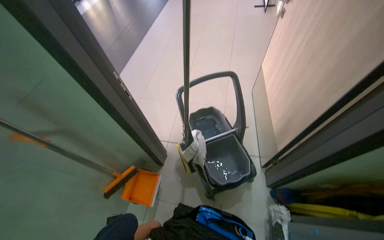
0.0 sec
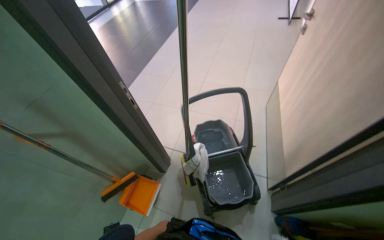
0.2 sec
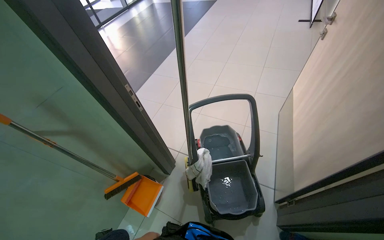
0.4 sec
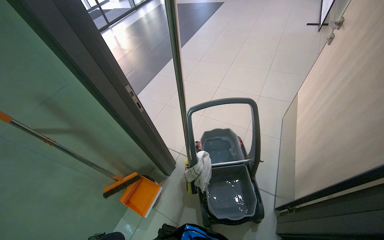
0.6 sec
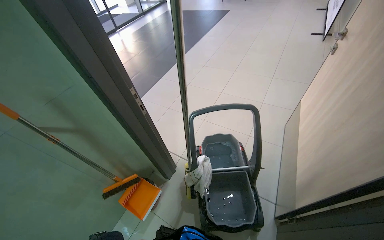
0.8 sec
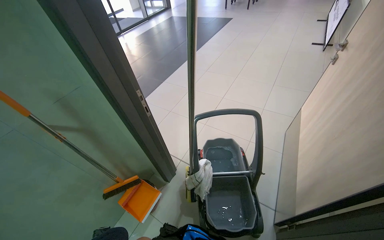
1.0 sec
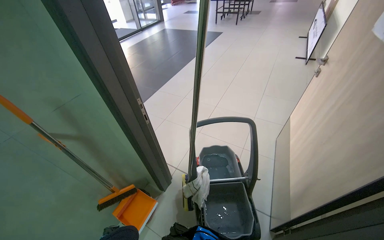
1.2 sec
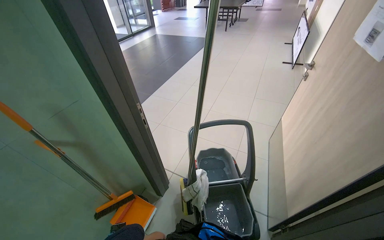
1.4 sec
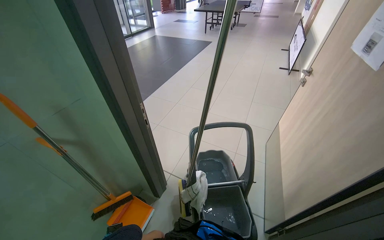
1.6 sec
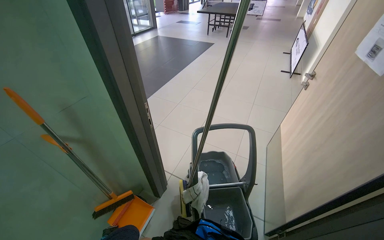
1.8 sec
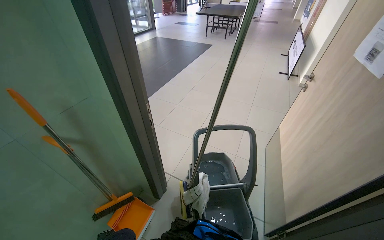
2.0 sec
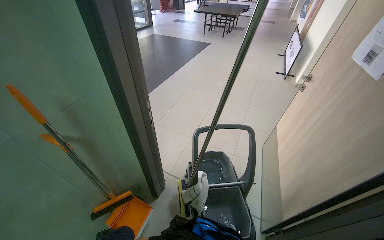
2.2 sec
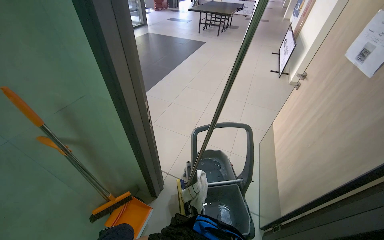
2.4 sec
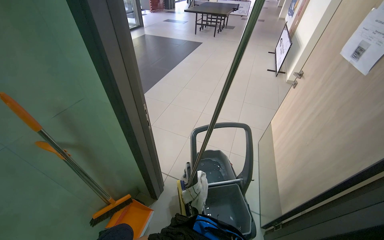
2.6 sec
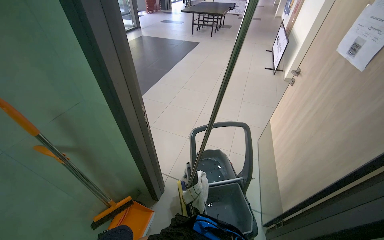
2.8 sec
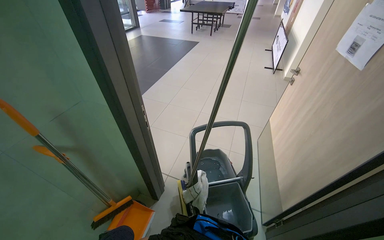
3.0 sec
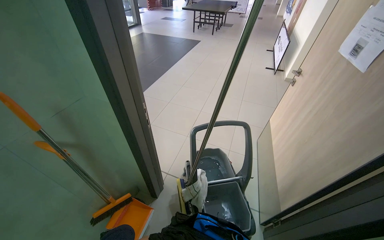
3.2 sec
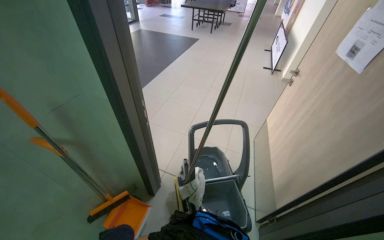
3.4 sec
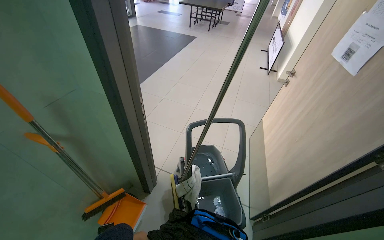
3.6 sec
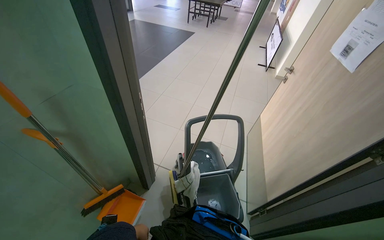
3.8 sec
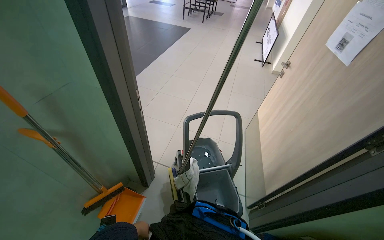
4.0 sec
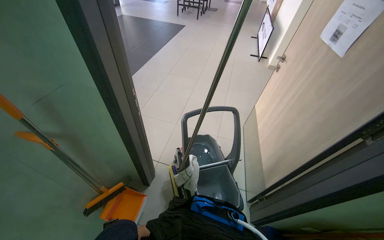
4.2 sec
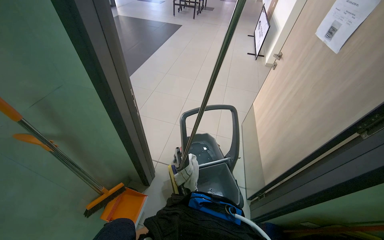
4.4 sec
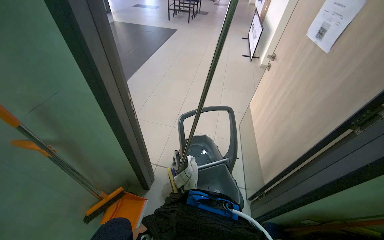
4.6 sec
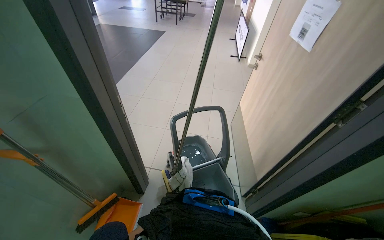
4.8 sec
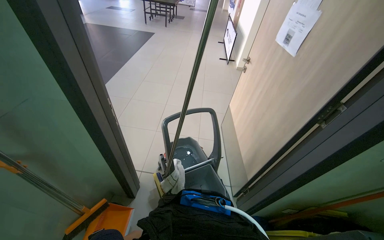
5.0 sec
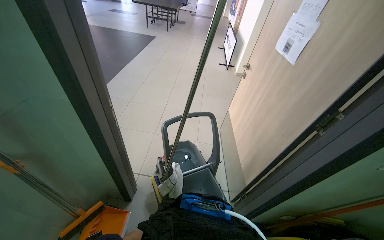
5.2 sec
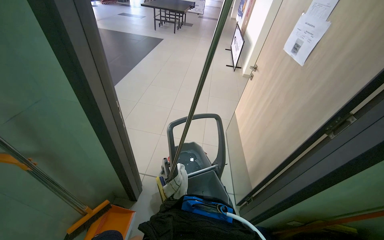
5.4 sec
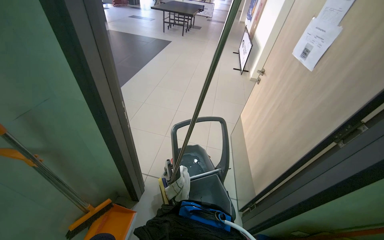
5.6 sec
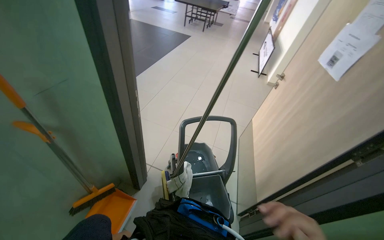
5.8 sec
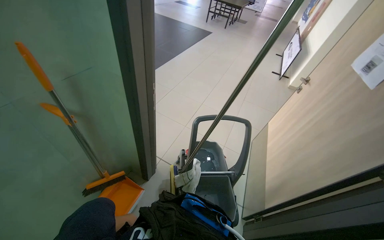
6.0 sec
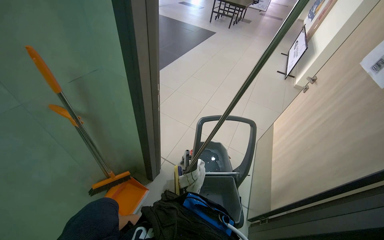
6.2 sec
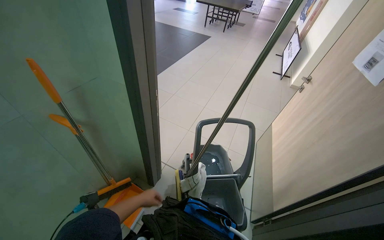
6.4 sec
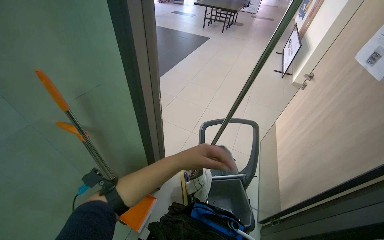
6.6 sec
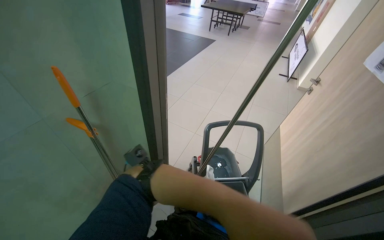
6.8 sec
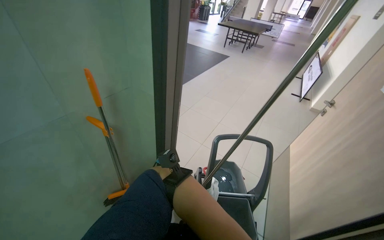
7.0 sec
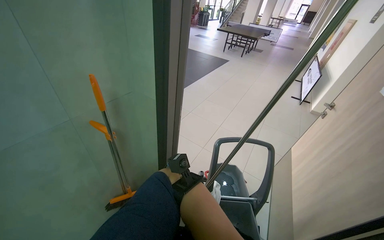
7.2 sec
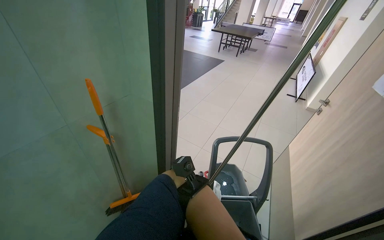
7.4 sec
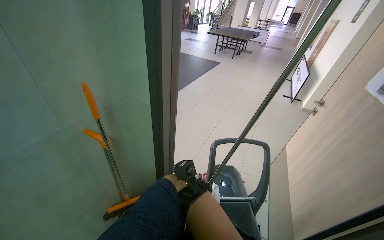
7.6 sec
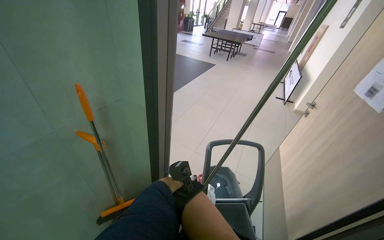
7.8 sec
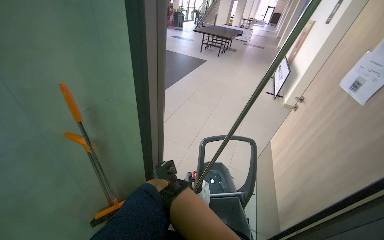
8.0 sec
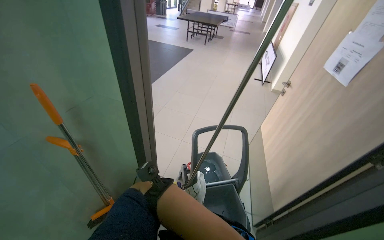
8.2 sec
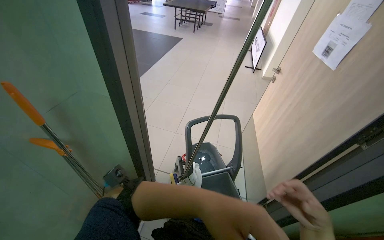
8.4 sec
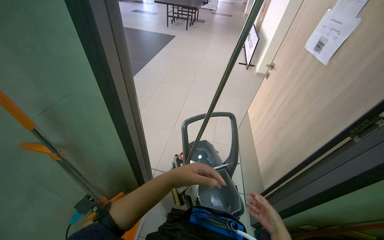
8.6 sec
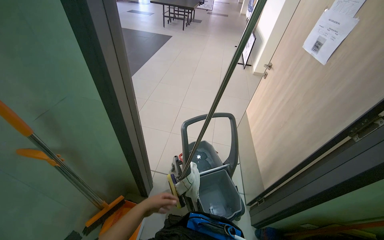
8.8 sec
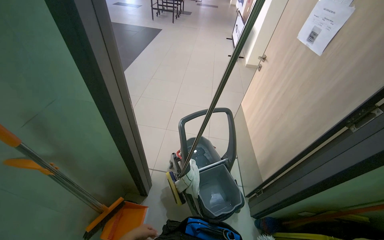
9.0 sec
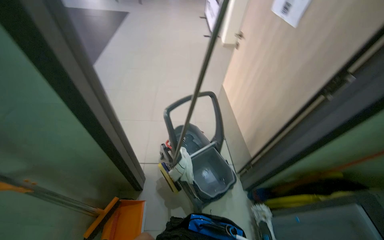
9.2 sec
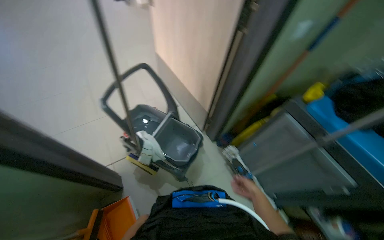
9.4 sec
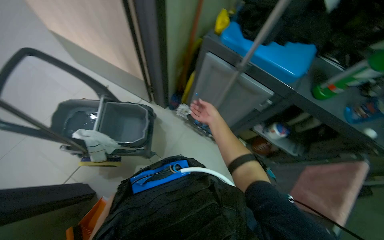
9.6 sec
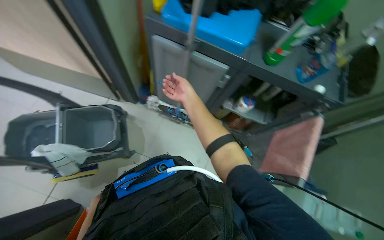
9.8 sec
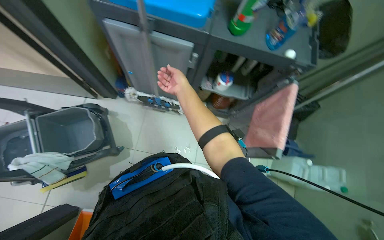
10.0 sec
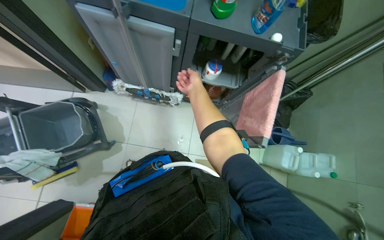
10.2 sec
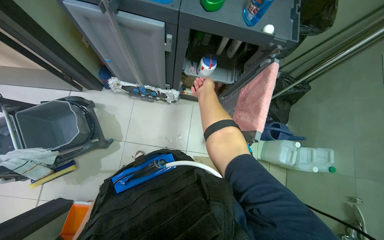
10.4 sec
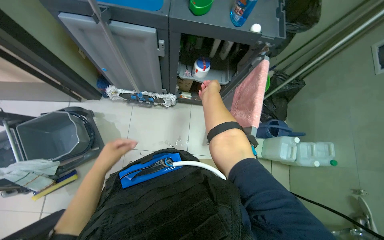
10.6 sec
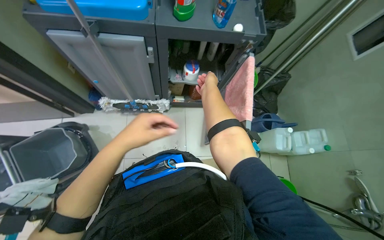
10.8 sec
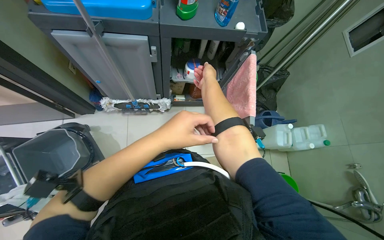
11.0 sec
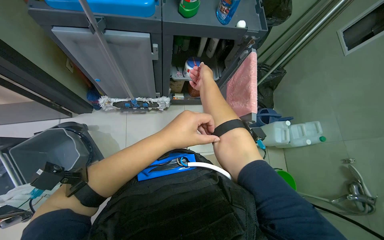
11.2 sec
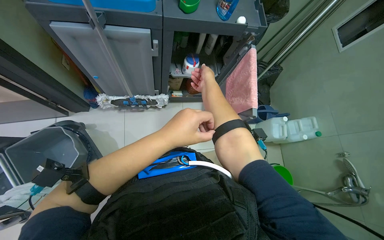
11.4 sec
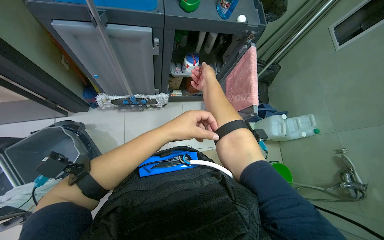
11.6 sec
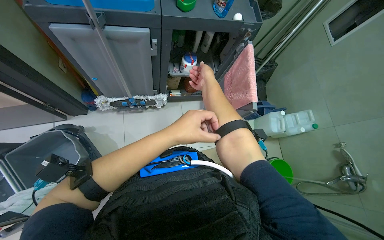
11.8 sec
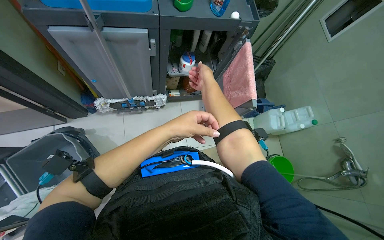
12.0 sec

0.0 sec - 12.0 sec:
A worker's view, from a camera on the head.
Job: preparing cleaning supplies.
The whole recording: Preparing cleaning equipment. The worker fills the mop bucket with water, assembles the mop, gathers cleaning cloths and spray bottles, and organizes towels.
7.6 sec - 9.0 sec: The wearer's head swings some 20 degrees to the right.
9.0 sec - 10.4 sec: The wearer moves roughly 50 cm. The head rotates about 90 degrees to the right. The wearer looks roughly 40 degrees further downward.
10.4 sec - 12.0 sec: The right hand travels nearer to the camera by about 10 cm.

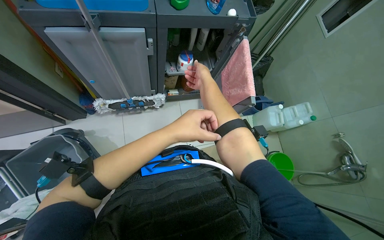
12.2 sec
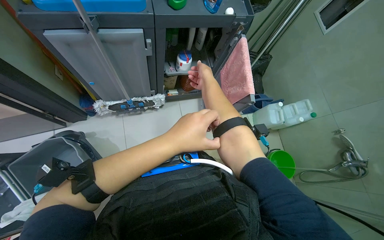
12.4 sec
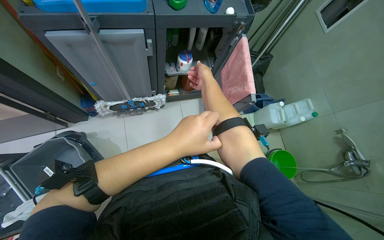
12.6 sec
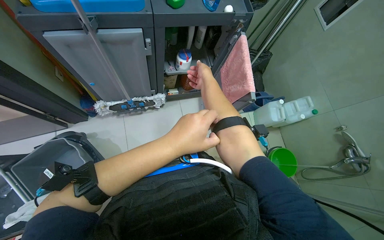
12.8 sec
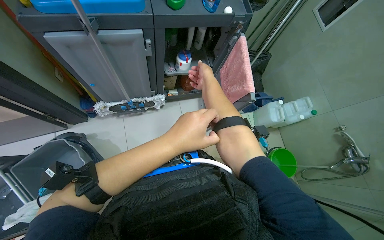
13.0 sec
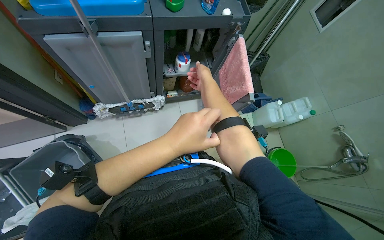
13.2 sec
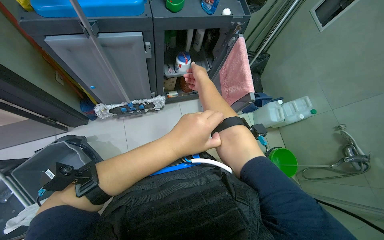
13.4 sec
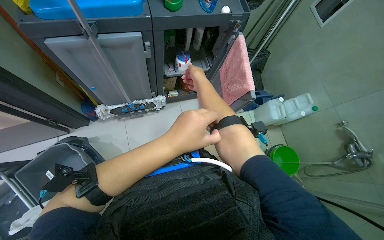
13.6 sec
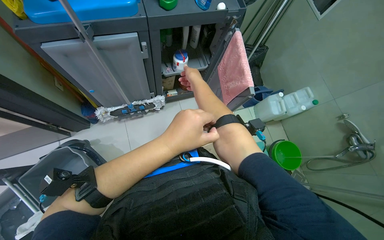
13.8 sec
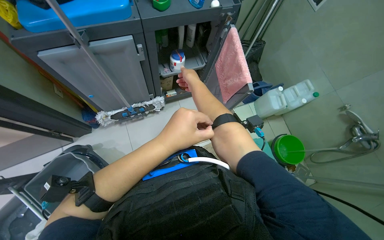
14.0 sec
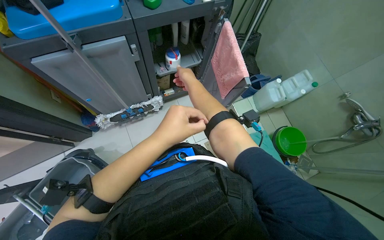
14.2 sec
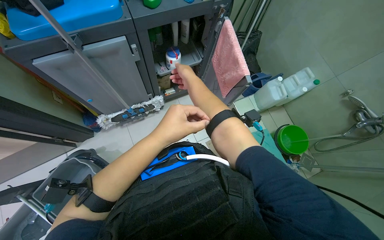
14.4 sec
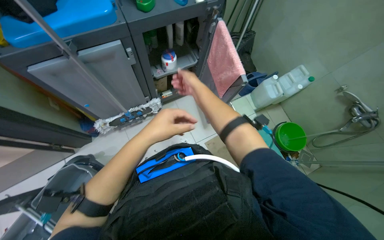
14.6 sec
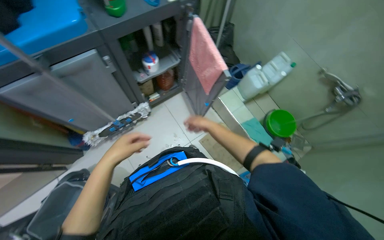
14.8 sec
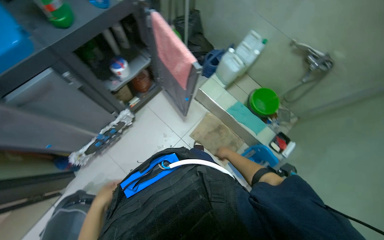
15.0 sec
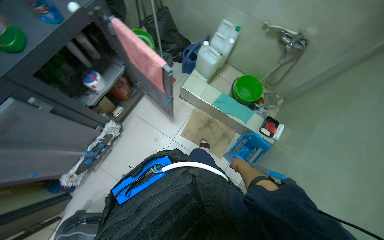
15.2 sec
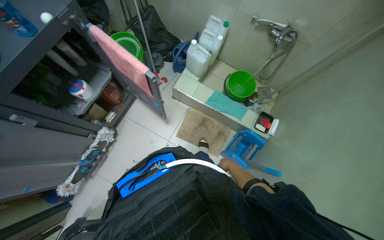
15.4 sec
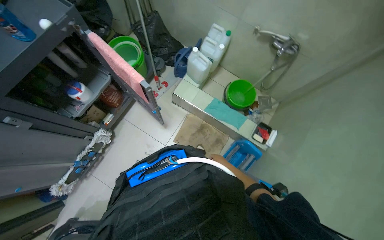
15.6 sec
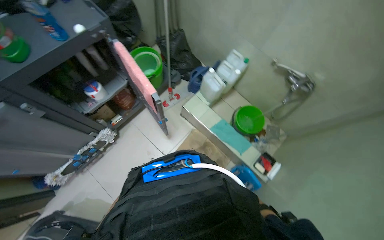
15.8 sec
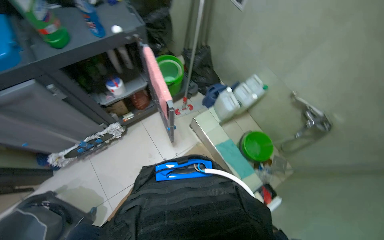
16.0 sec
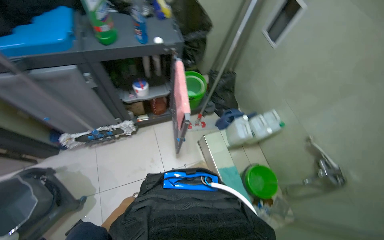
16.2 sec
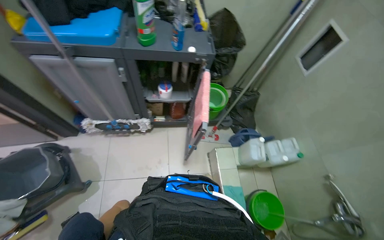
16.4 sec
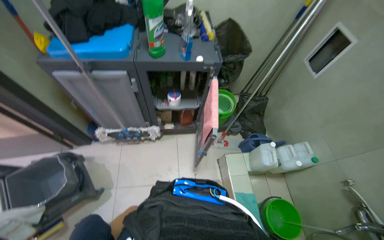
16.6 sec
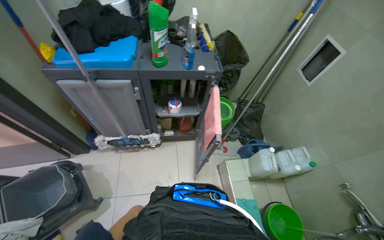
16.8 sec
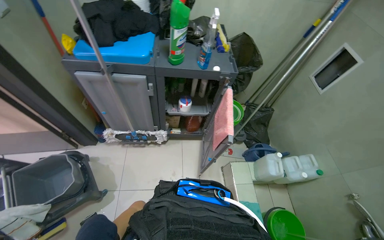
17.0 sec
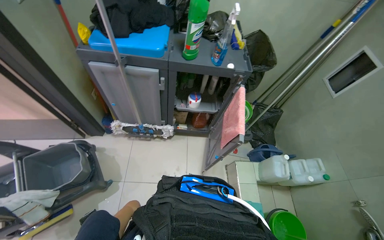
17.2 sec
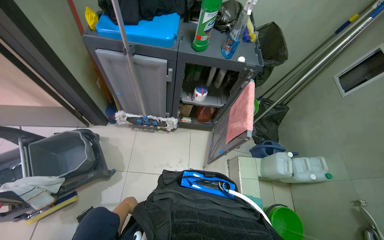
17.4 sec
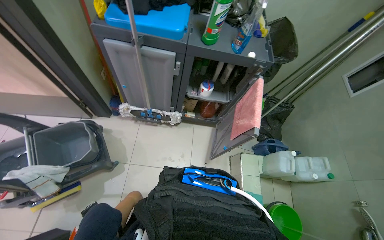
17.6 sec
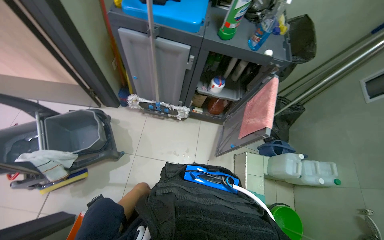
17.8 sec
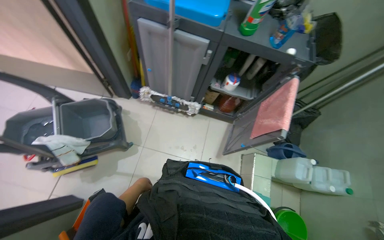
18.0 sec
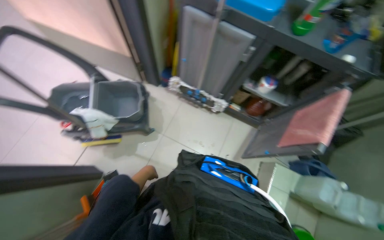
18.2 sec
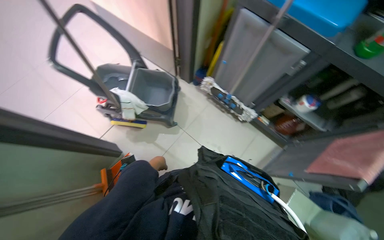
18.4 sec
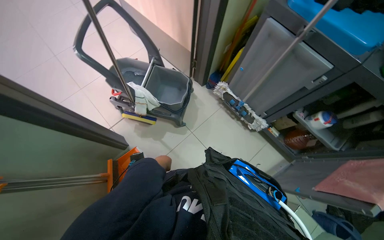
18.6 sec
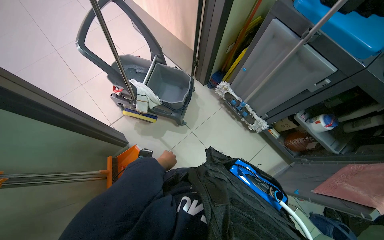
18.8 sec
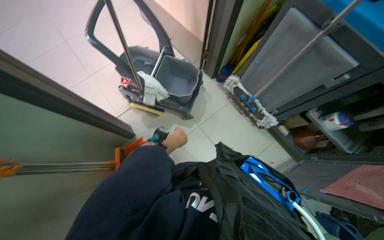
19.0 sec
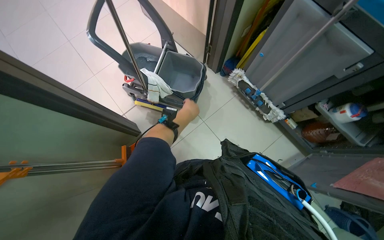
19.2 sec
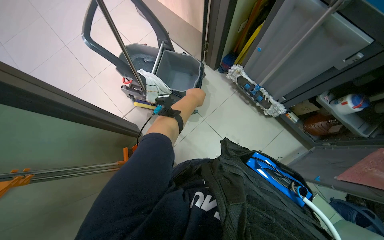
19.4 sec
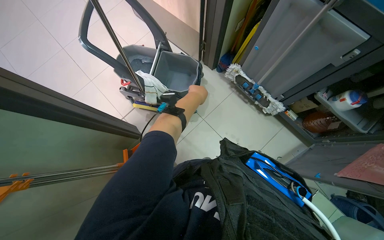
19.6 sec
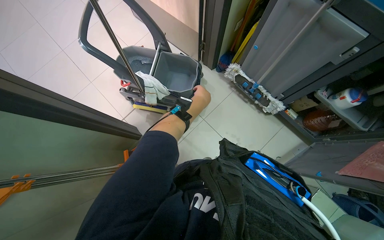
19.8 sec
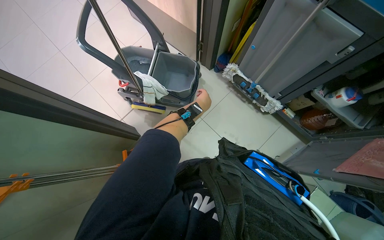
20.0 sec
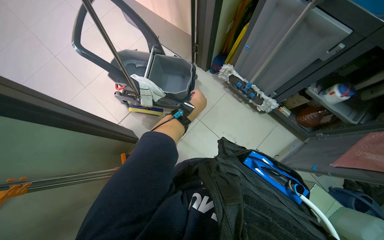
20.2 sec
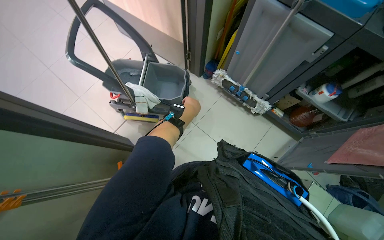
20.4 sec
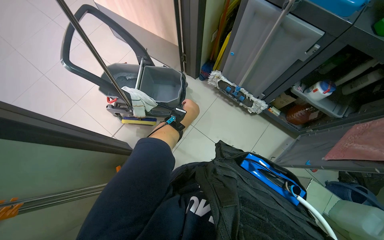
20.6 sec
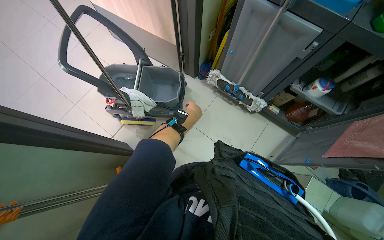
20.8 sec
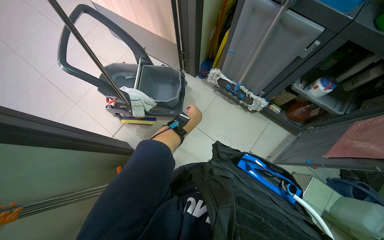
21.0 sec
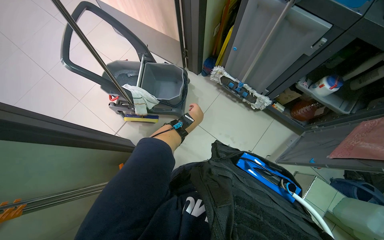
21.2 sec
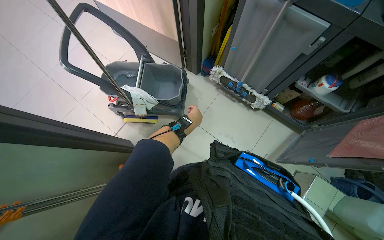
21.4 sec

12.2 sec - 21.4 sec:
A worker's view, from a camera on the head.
Job: preparing cleaning supplies.
The whole recording: Preparing cleaning equipment. The worker fills the mop bucket with water, assembles the mop, gathers cleaning cloths and spray bottles, and organizes towels.
13.8 sec - 15.2 sec: The scene rotates counterclockwise by roughly 40 degrees.
15.2 sec - 16.8 sec: The head turns to the left by about 50 degrees. The camera pitches upward, by approximately 25 degrees.
16.8 sec - 18.4 sec: The head rotates roughly 45 degrees to the left.
18.4 sec - 19.8 sec: The left hand goes roughly 25 cm up the picture, to the right and nearer to the camera.
19.8 sec - 21.4 sec: The left hand shifts approximately 10 cm farther from the camera.
